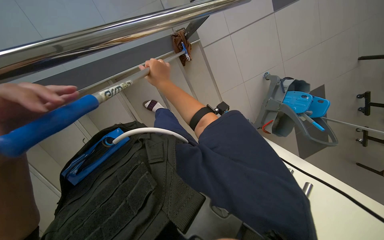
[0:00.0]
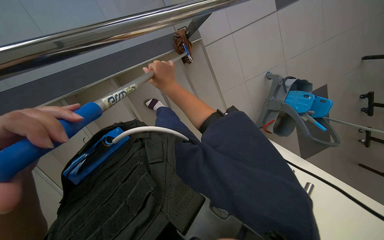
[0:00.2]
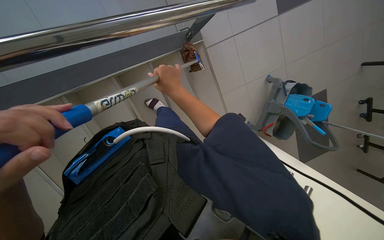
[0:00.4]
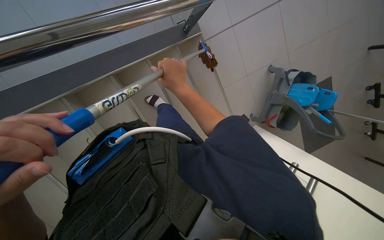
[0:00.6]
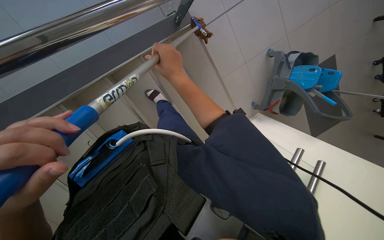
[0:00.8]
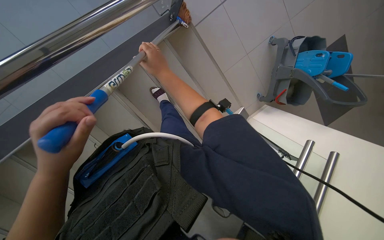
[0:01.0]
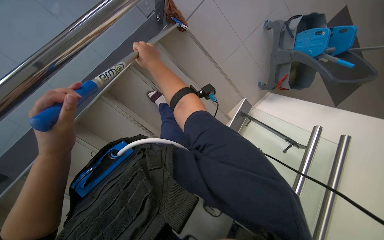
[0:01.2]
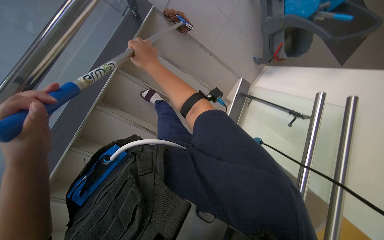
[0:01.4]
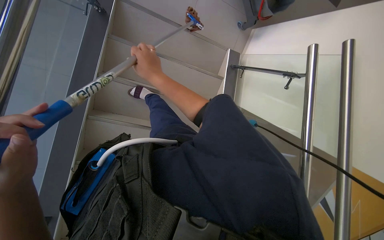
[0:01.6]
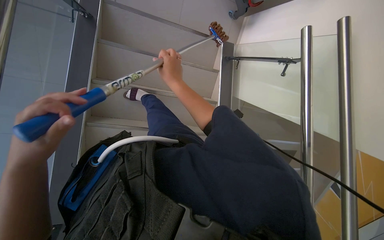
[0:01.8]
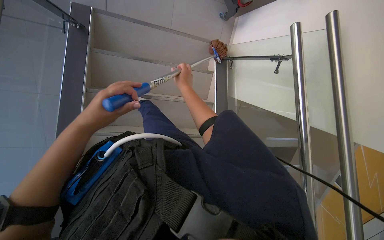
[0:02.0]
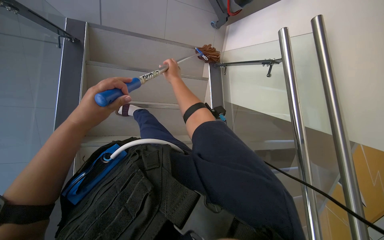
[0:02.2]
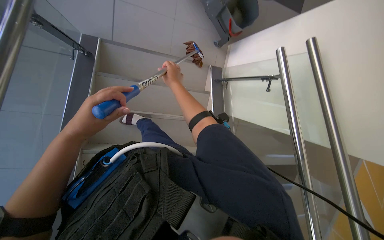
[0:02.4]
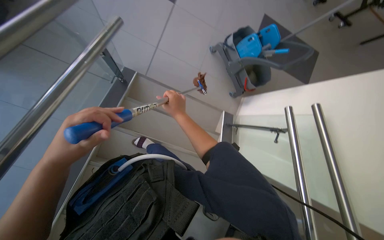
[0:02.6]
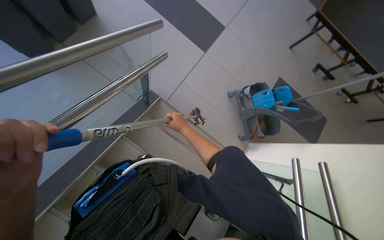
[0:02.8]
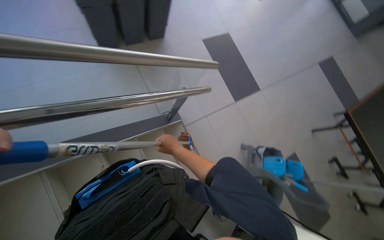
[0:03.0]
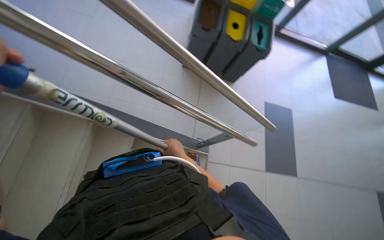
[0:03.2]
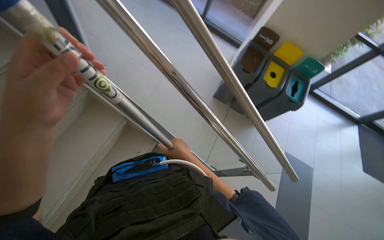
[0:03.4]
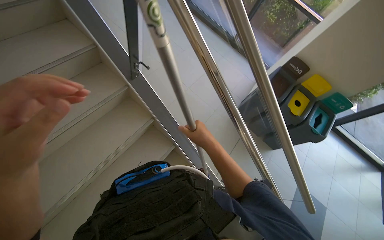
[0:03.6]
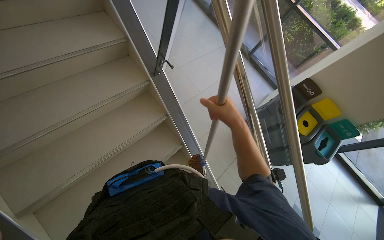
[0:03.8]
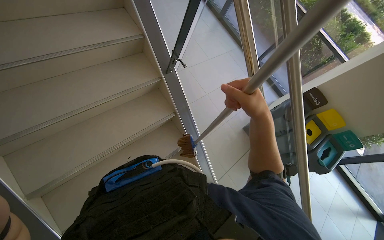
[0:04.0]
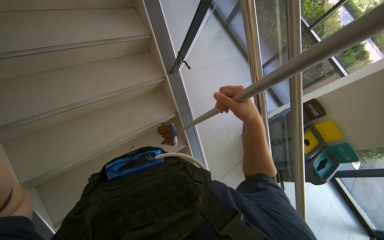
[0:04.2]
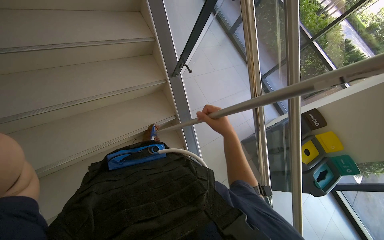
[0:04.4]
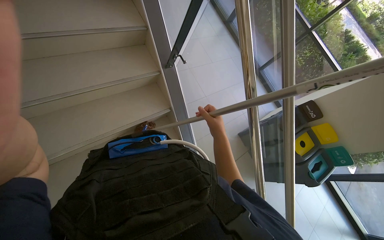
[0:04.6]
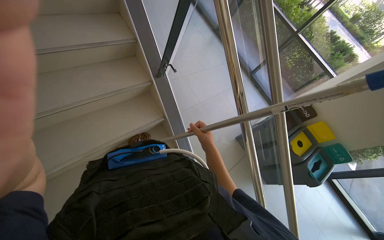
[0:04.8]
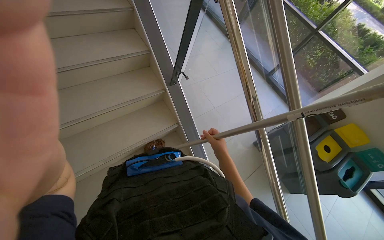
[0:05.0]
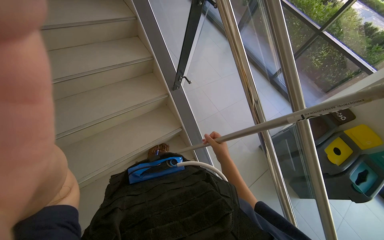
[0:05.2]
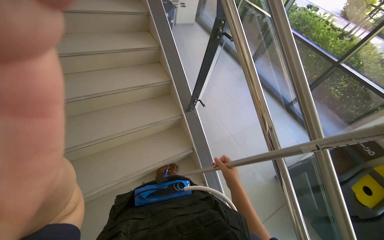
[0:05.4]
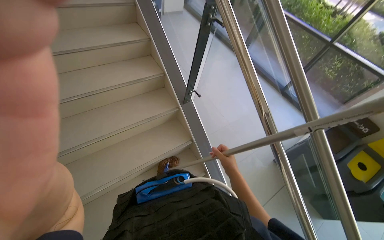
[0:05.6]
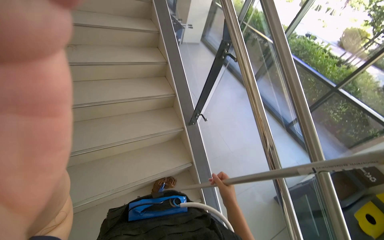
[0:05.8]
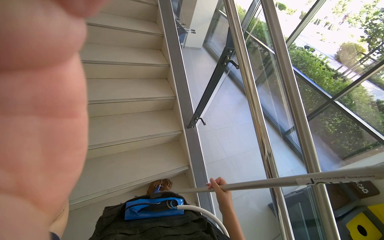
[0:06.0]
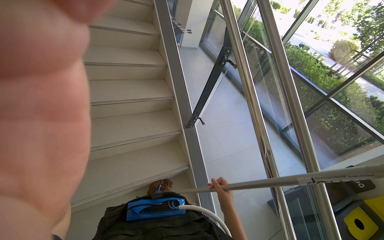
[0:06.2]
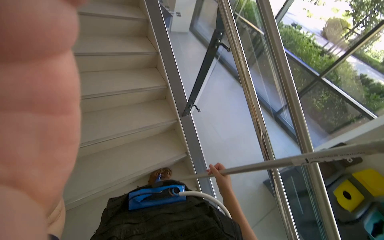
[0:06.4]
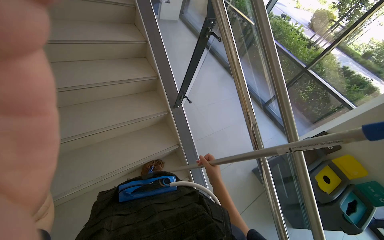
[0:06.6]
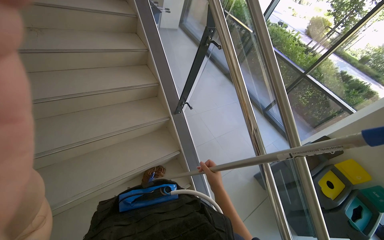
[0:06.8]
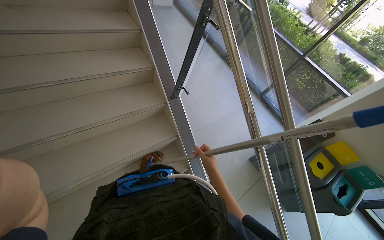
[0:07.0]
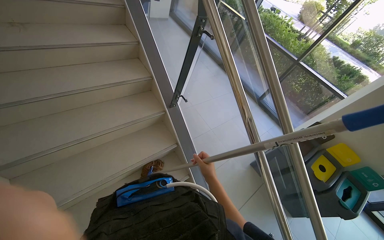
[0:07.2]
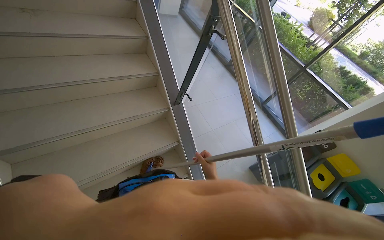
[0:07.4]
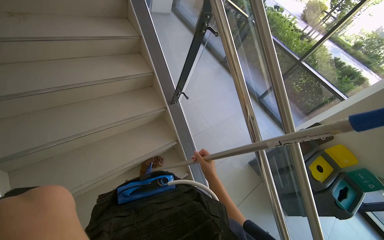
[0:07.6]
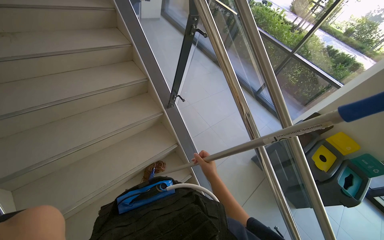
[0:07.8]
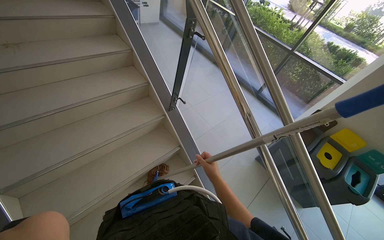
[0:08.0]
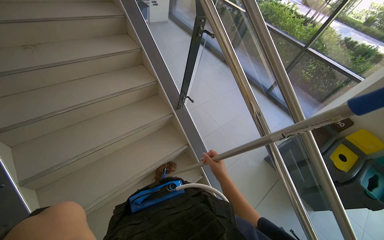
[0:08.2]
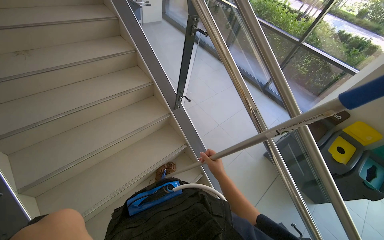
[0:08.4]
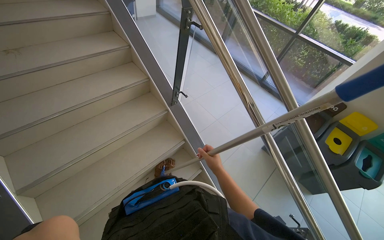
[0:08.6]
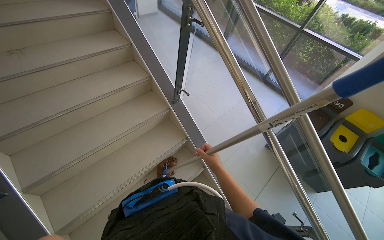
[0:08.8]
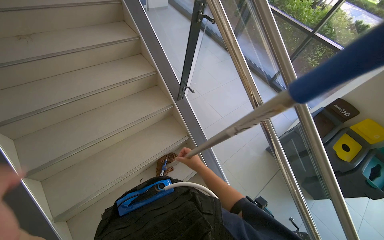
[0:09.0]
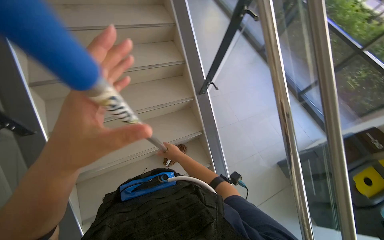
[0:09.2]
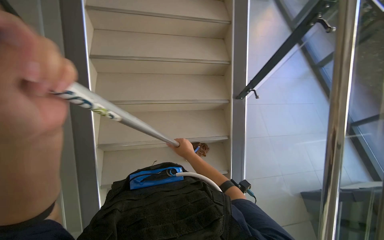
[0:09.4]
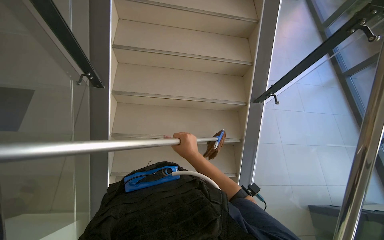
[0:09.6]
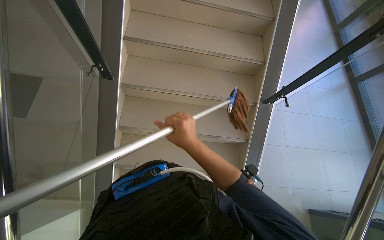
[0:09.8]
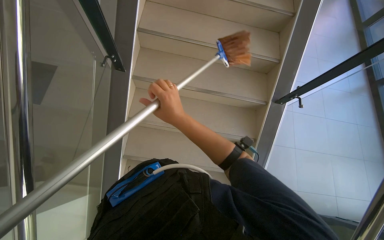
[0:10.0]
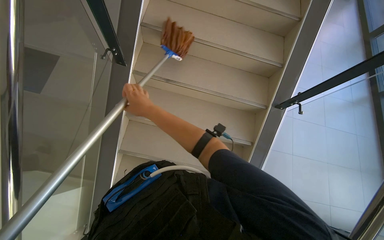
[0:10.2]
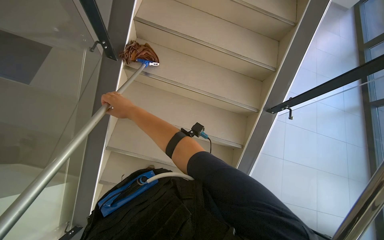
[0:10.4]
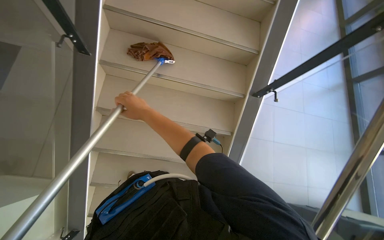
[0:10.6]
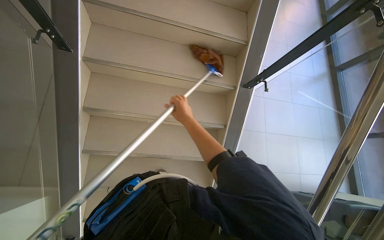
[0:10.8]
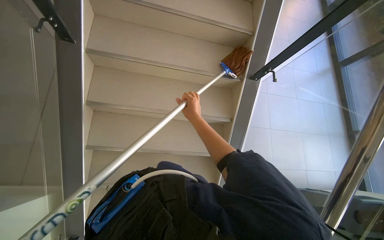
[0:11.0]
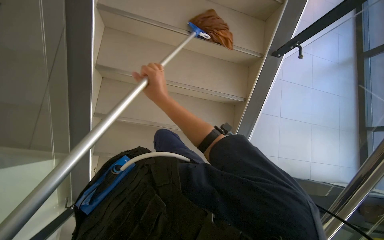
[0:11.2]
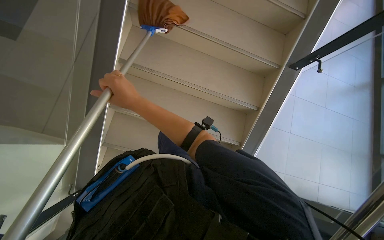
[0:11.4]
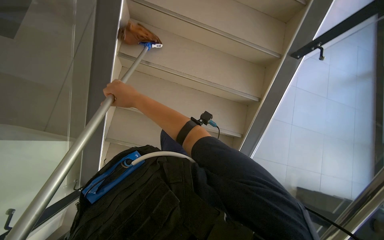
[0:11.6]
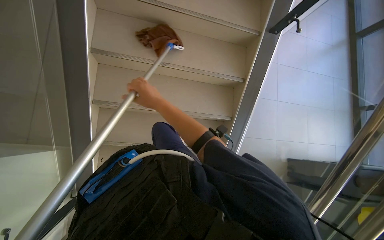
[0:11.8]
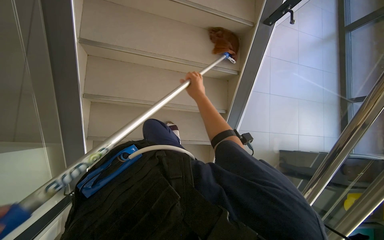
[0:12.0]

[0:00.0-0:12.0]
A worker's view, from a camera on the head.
Job: mopping floor.
The whole recording: Cleaning stairs. The worker cleans the stairs, including both the underside and top surfaces, with a long-handled brush.
0:00.0 to 0:01.6: The camera is aimed about 15 degrees further to the left. The view tilts approximately 15 degrees downward. The scene turns roughly 40 degrees counterclockwise in the picture.
0:01.6 to 0:03.0: The camera pitches upward, by approximately 50 degrees. The scene turns approximately 40 degrees clockwise in the picture.
0:03.0 to 0:04.4: The head turns to the left by approximately 85 degrees. The view tilts approximately 35 degrees upward.
0:04.4 to 0:06.0: The camera pitches upward, by about 20 degrees. The right hand goes some 15 cm farther from the camera.
0:09.0 to 0:10.4: The head turns to the left by roughly 50 degrees.
0:10.4 to 0:12.0: The view tips downward by approximately 15 degrees. The right hand swings left and right, some 25 cm each way, with 2 reversals.

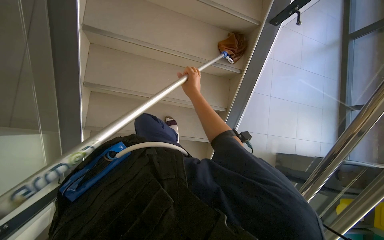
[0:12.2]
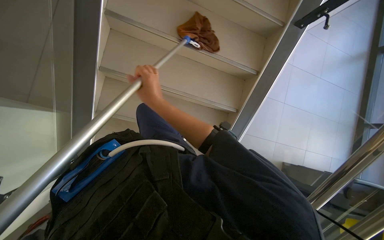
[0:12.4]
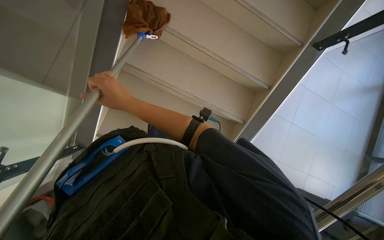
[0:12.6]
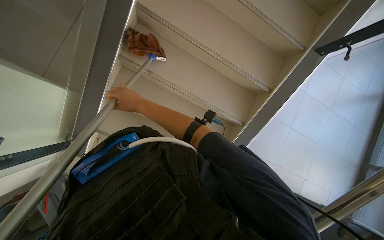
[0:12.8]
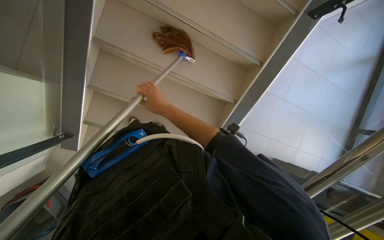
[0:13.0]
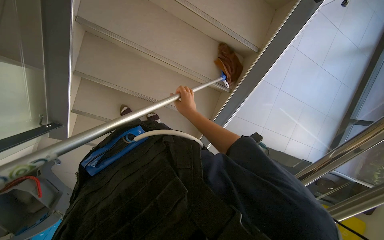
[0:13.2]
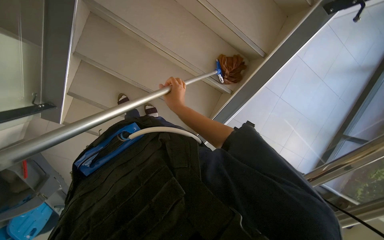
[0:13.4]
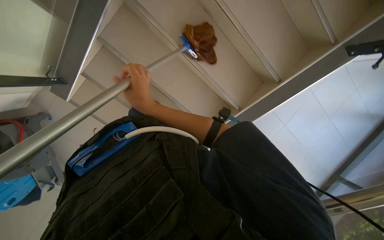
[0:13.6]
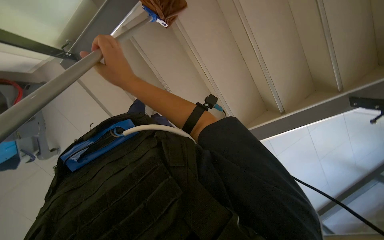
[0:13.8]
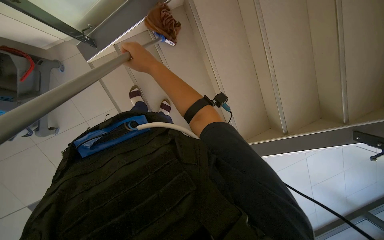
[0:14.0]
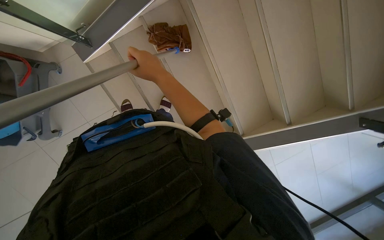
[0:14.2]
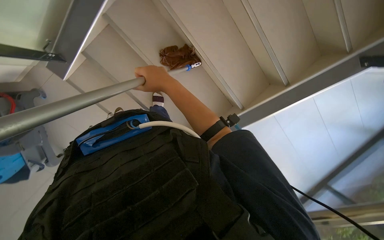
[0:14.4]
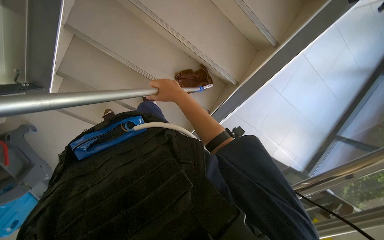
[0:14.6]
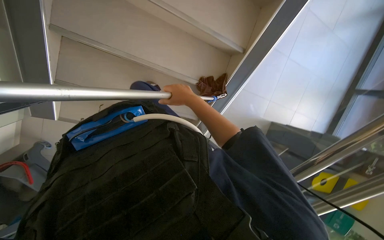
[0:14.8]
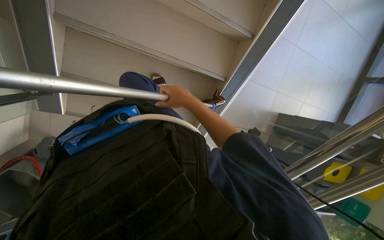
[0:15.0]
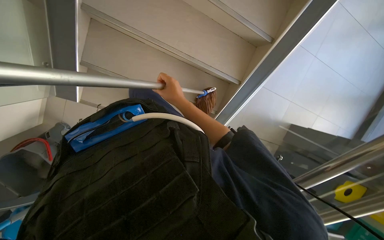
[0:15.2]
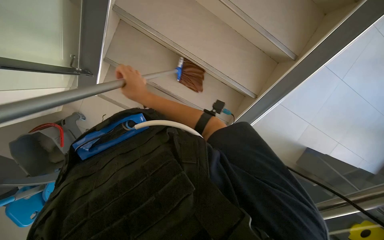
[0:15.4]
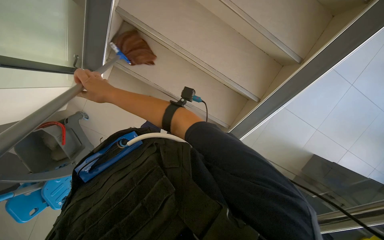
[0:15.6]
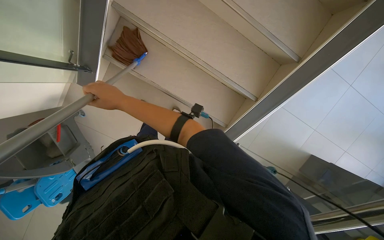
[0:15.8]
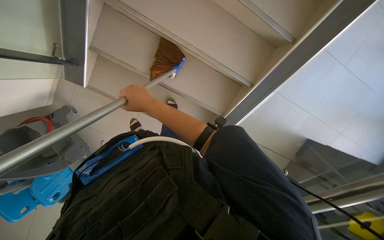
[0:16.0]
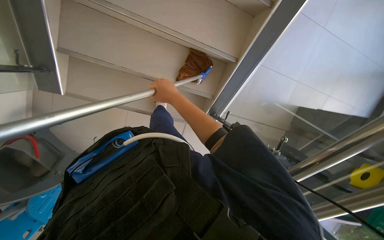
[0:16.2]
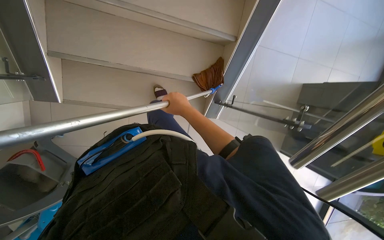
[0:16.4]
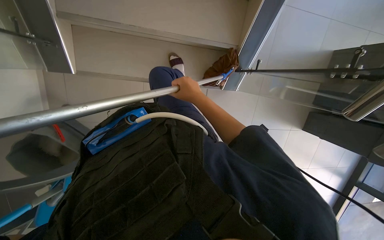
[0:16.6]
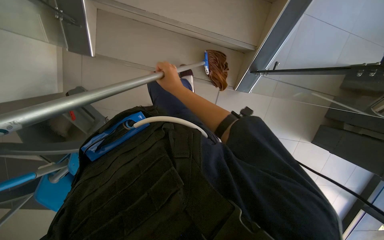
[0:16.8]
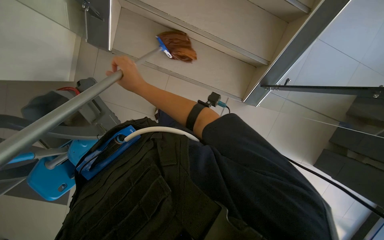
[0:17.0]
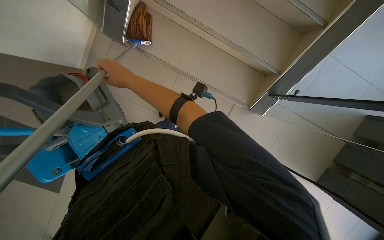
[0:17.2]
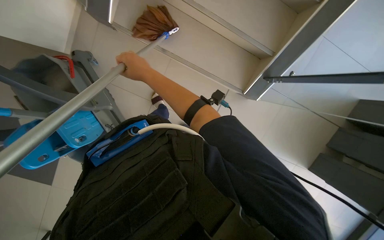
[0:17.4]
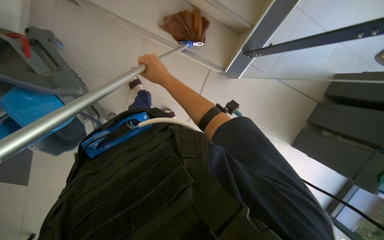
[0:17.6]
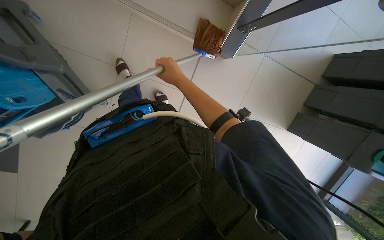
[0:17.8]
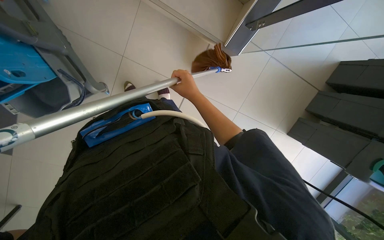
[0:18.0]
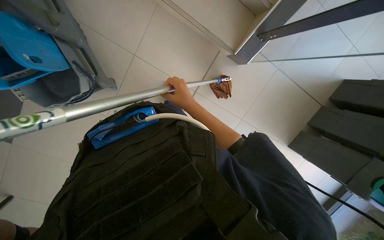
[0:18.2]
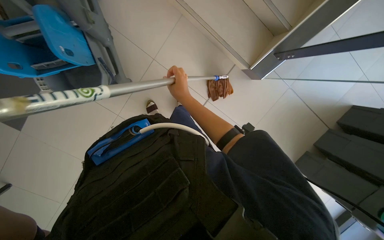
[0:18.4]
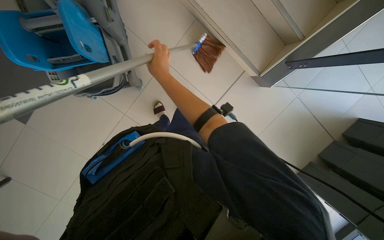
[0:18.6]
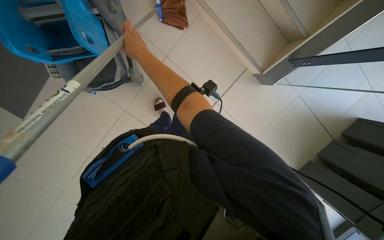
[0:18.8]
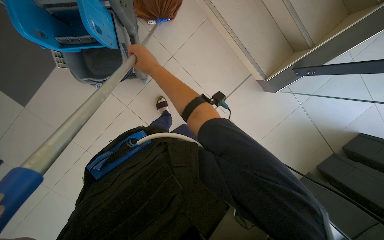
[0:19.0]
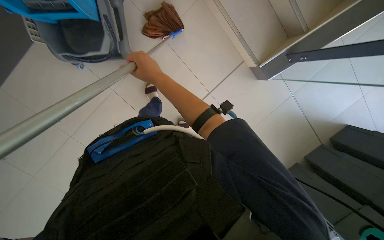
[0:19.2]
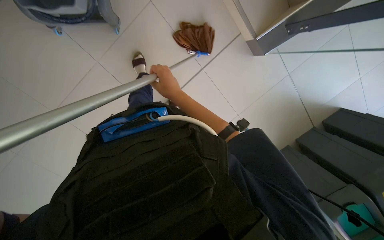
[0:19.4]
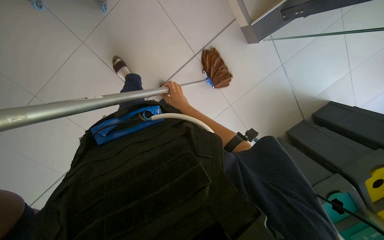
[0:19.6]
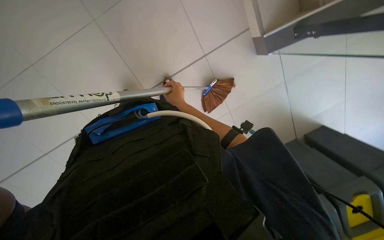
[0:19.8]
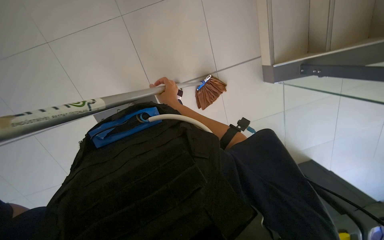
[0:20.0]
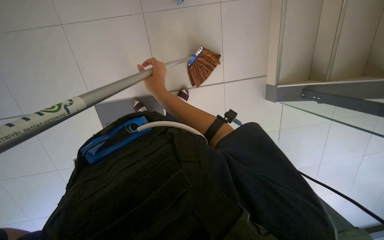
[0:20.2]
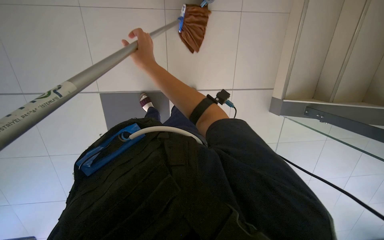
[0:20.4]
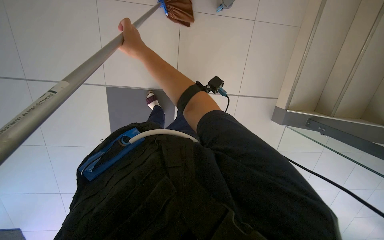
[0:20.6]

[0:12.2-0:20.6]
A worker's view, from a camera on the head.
Job: mopping floor.
The whole recording: Cleaning stairs. The worker cleans the stairs, including both the underside and top surfaces, with a long-handled brush.
0:12.2 to 0:13.6: The scene turns roughly 30 degrees clockwise in the picture. The right hand swings left and right, about 20 cm each way, with 2 reversals.
0:13.6 to 0:15.0: The view tips downward by roughly 15 degrees. The scene turns approximately 35 degrees counterclockwise in the picture.
0:15.0 to 0:16.4: The right hand moves some 30 cm to the left and comes back.
0:16.4 to 0:17.8: The view tips downward by about 15 degrees. The right hand reaches about 25 cm to the left, then returns.
0:19.2 to 0:20.6: The right hand heads up the picture, covering about 15 cm, and moves some 30 cm farther from the camera and comes back.
